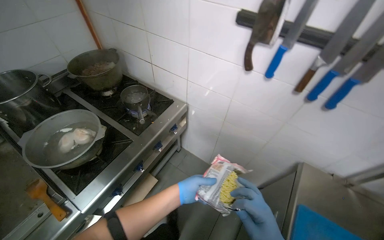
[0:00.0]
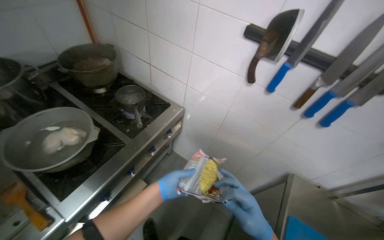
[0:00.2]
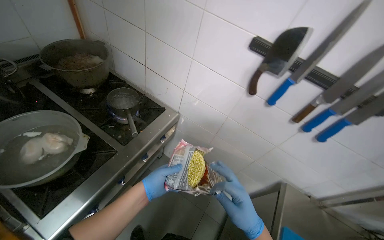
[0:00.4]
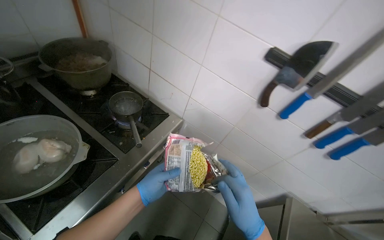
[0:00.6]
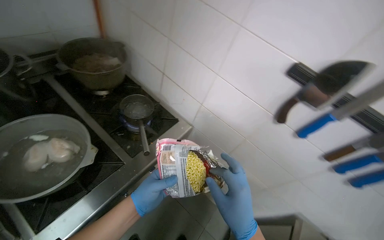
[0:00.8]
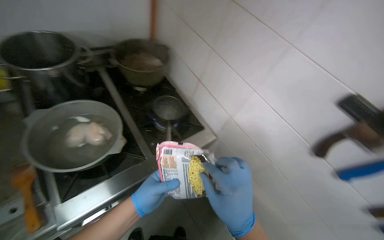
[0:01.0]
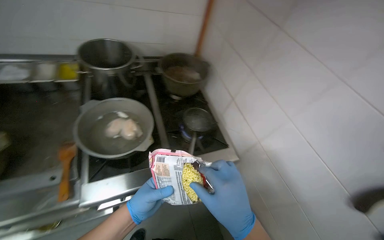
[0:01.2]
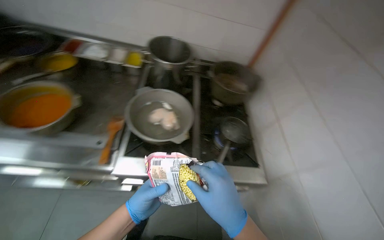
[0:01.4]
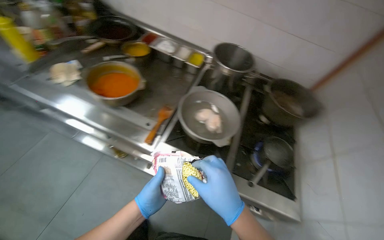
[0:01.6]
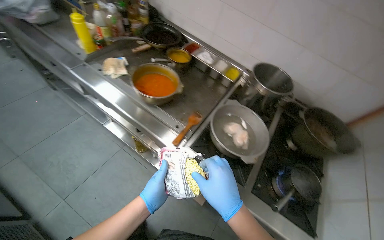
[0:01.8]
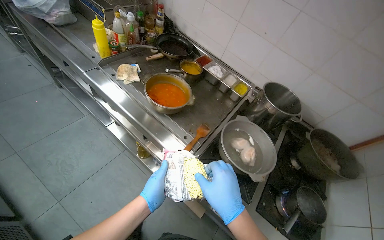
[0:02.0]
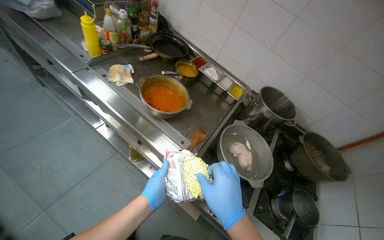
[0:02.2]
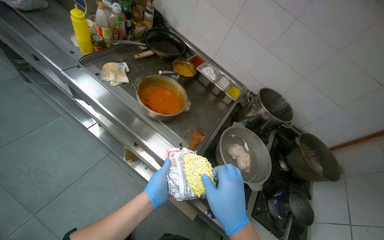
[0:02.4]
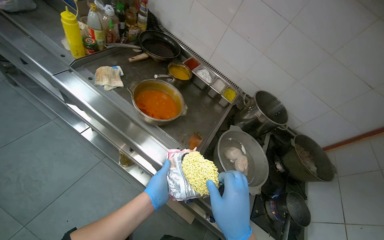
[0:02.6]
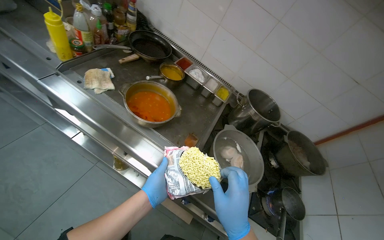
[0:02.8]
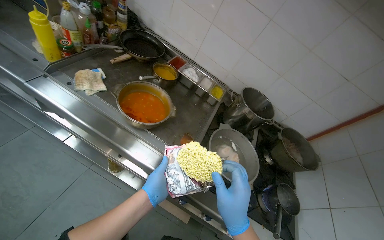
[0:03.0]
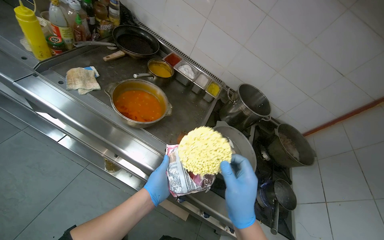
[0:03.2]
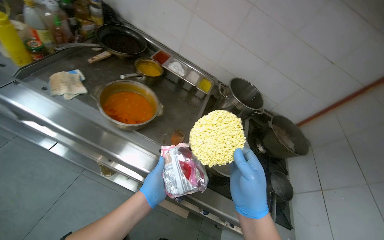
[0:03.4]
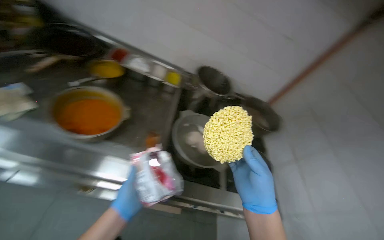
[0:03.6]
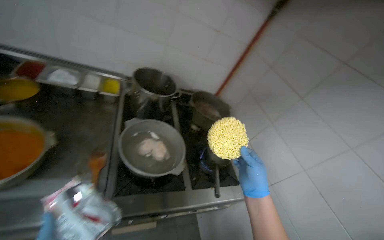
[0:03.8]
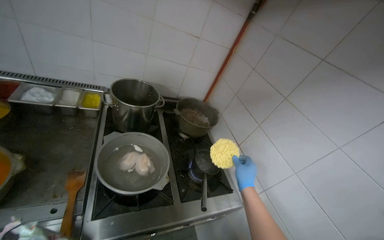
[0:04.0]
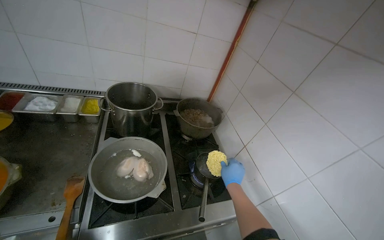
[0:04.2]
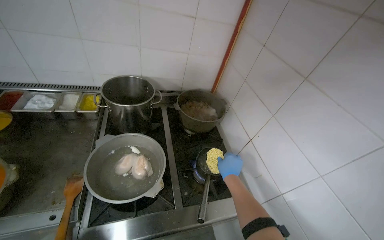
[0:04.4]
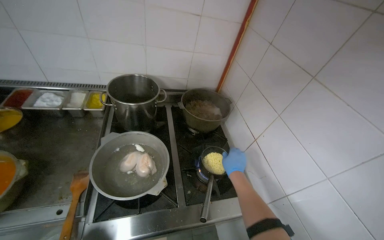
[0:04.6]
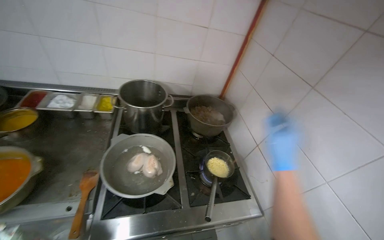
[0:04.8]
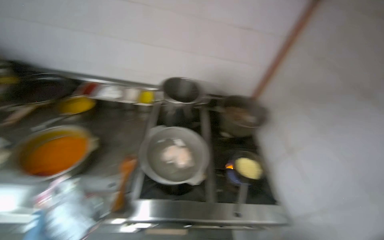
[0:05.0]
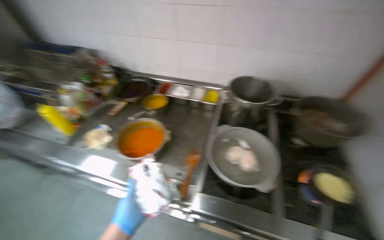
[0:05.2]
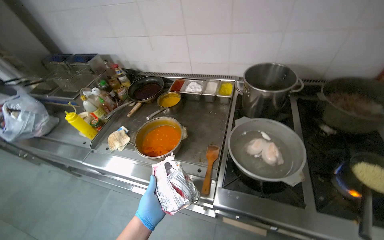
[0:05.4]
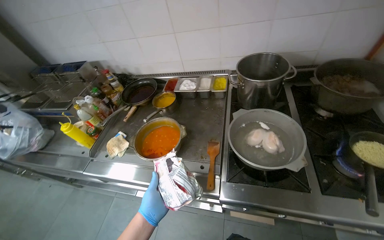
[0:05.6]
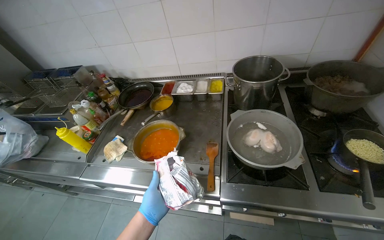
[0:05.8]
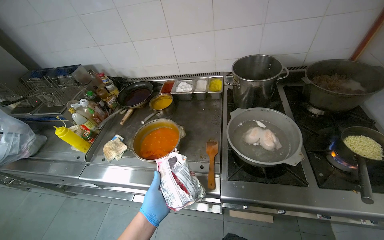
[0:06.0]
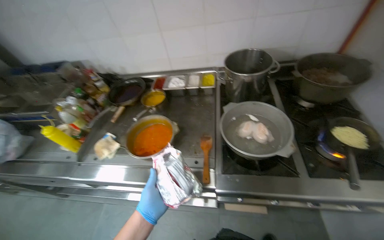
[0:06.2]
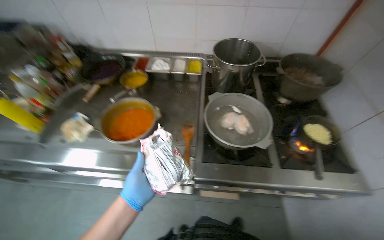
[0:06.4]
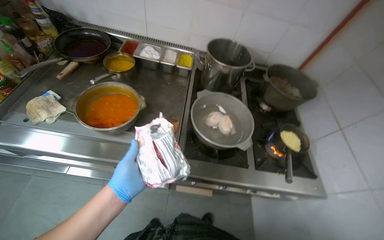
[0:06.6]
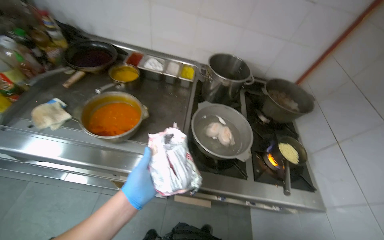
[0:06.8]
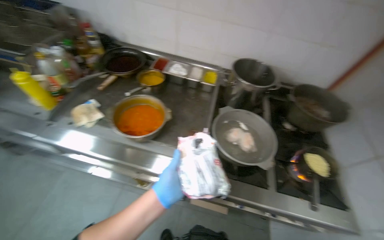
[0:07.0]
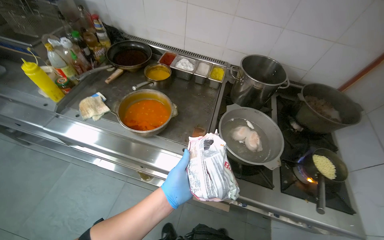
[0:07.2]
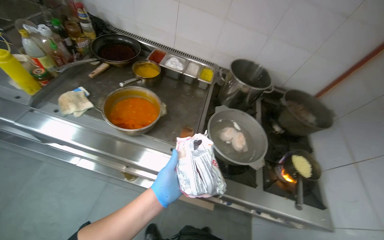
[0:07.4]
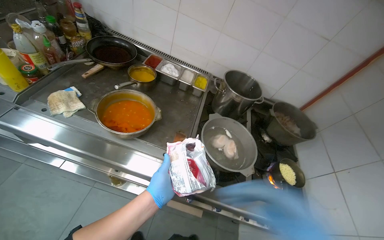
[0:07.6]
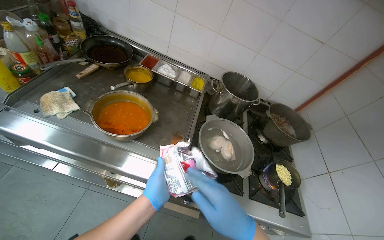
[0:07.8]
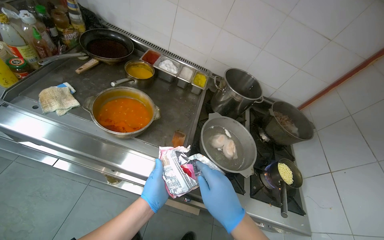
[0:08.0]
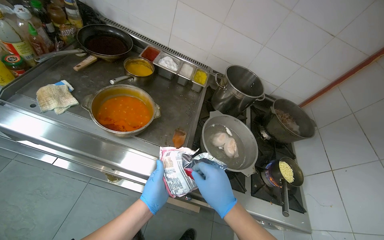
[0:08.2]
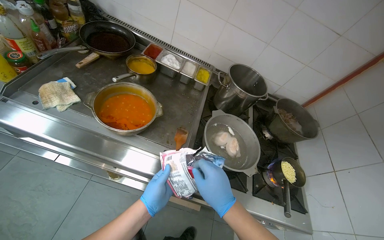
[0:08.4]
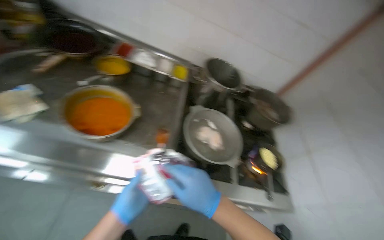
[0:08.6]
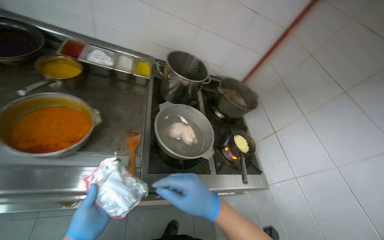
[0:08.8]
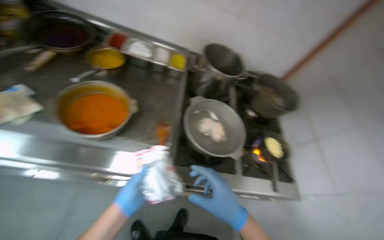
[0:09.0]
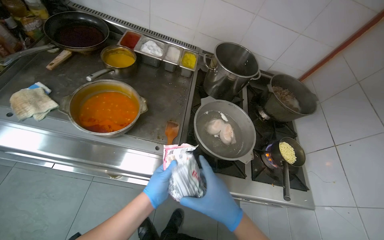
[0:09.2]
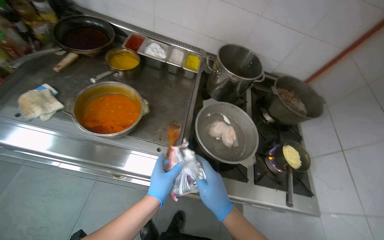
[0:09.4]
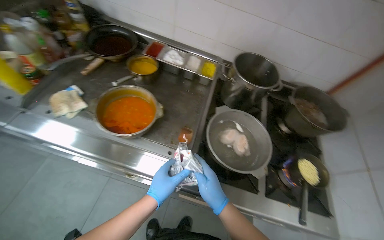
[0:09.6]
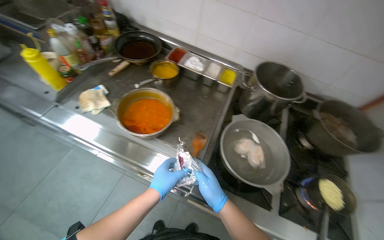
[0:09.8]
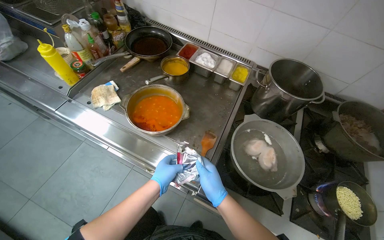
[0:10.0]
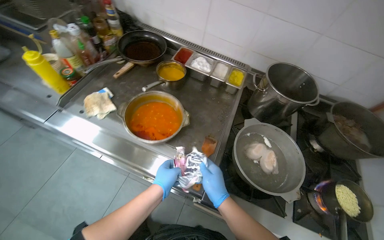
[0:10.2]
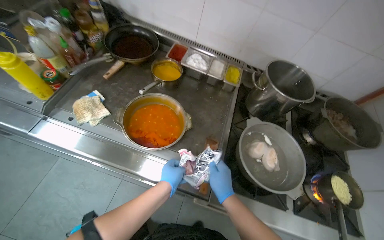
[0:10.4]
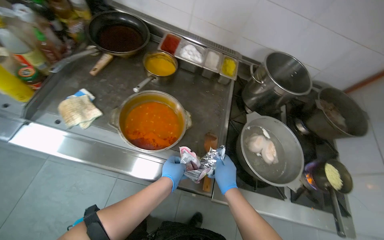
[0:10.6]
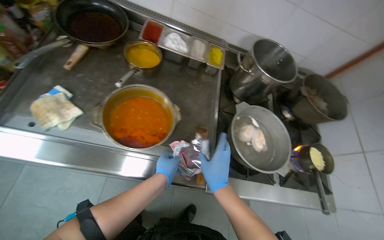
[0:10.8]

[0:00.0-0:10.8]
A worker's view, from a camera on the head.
Job: preparing food.
The whole recording: Preparing instant noodles. The worker opens a noodle packet, places the noodles in a pot, and adds seasoning.
0:00.0 to 0:01.6: The head turns to the left by some 80 degrees.
0:03.0 to 0:04.6: The head travels approximately 40 cm. The wearer's head swings about 40 degrees to the right.
0:04.6 to 0:06.2: The camera is aimed roughly 25 degrees further to the left.
0:06.2 to 0:07.8: The view pans to the right by some 20 degrees.
0:07.8 to 0:09.2: The left hand goes to the left and returns, about 10 cm each way.
0:09.2 to 0:10.8: The left hand shifts roughly 15 cm up the picture. Meanwhile the right hand travels farther from the camera by about 15 cm.

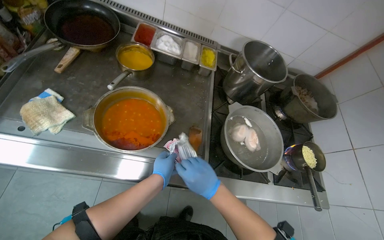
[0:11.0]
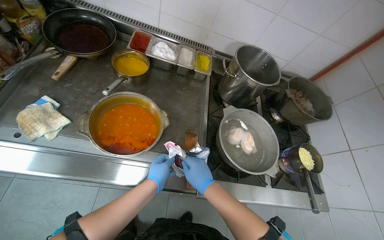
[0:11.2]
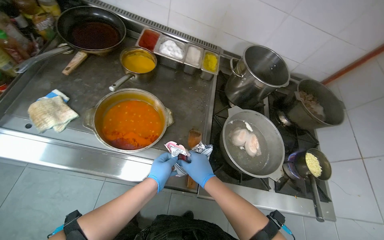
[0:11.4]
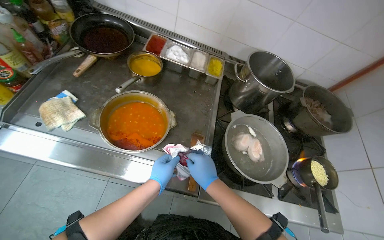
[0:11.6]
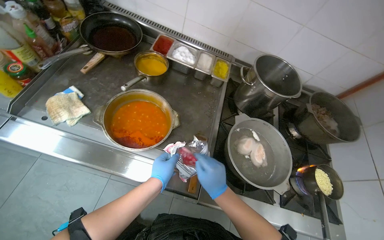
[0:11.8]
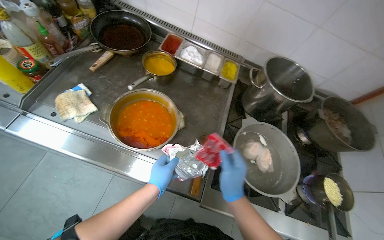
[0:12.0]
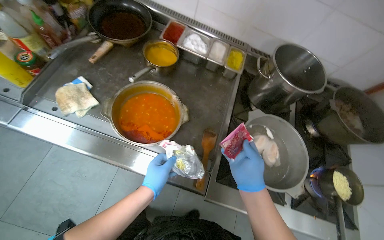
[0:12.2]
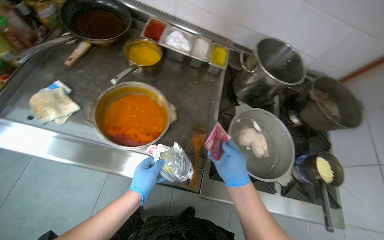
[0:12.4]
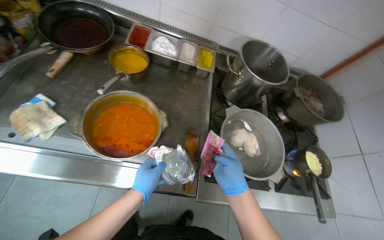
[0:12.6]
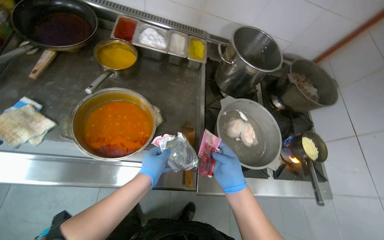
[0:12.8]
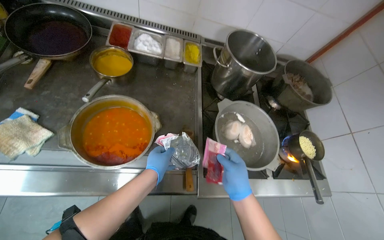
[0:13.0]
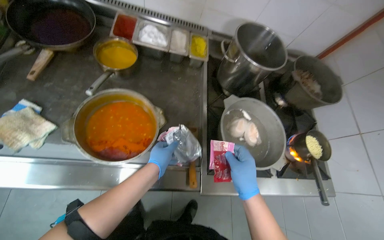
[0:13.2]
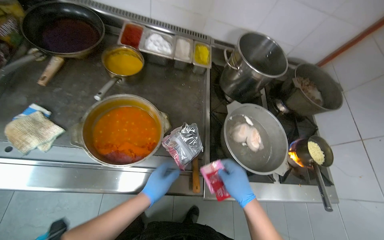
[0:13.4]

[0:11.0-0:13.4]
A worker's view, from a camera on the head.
Job: preparing food.
The whole recording: Preparing instant noodles. The worker opens a noodle packet, places the noodles in a pot, and adds seasoning.
0:11.0 to 0:12.2: The right hand travels to the right by some 10 cm.

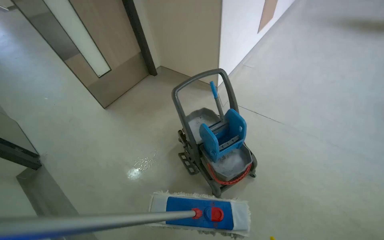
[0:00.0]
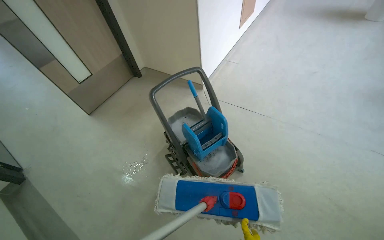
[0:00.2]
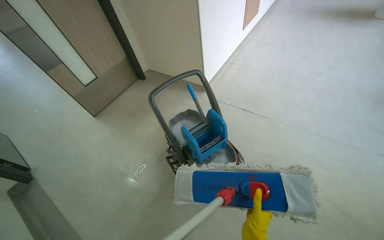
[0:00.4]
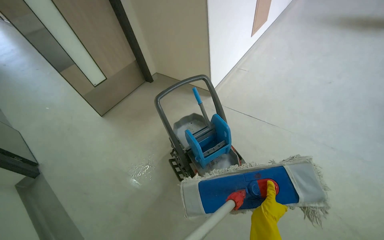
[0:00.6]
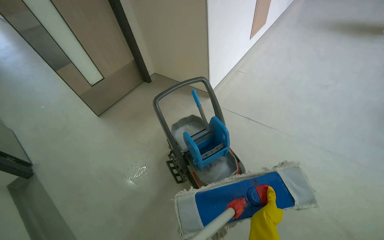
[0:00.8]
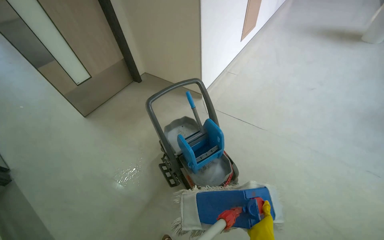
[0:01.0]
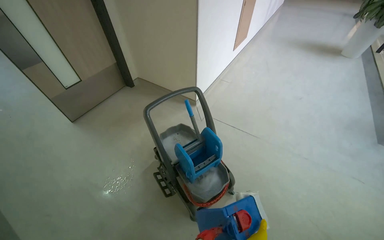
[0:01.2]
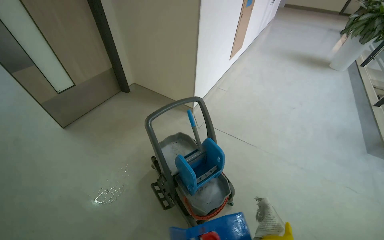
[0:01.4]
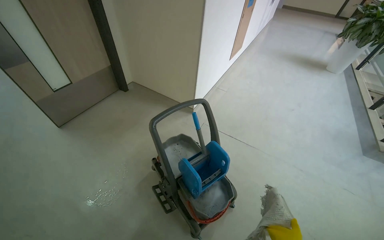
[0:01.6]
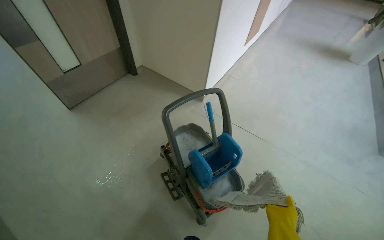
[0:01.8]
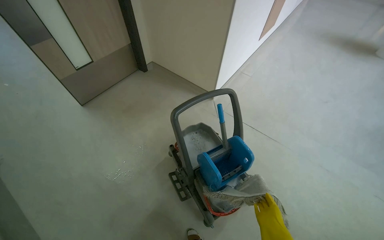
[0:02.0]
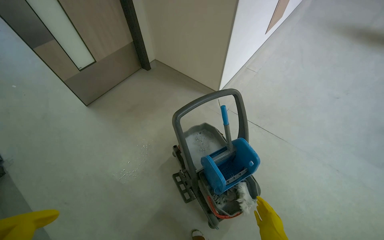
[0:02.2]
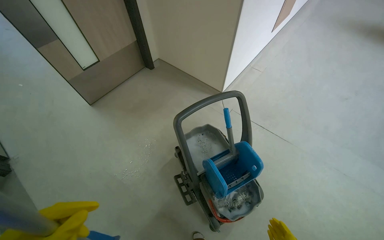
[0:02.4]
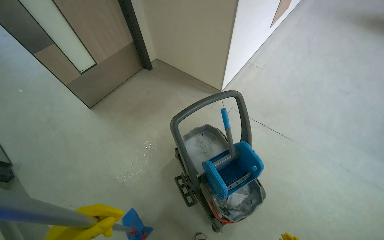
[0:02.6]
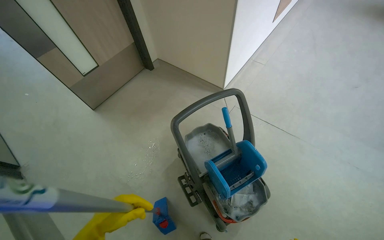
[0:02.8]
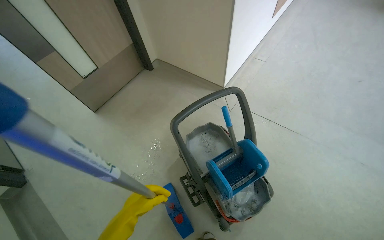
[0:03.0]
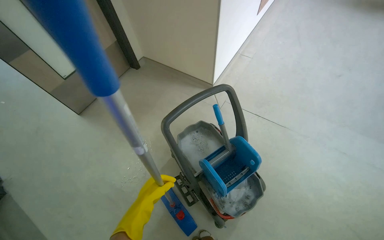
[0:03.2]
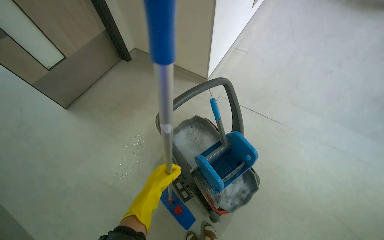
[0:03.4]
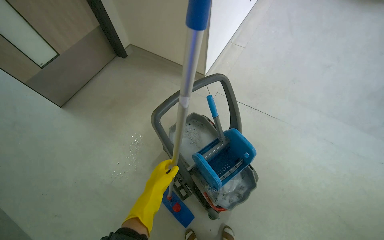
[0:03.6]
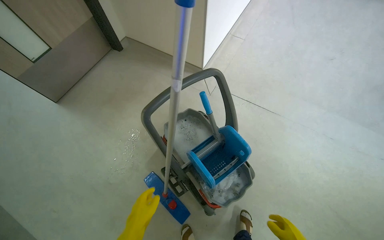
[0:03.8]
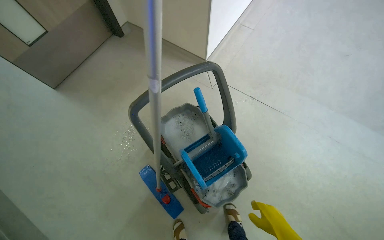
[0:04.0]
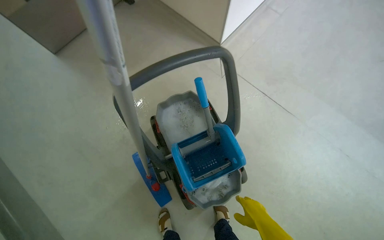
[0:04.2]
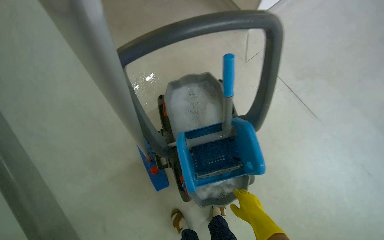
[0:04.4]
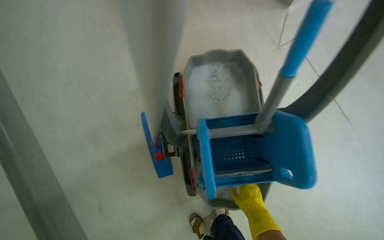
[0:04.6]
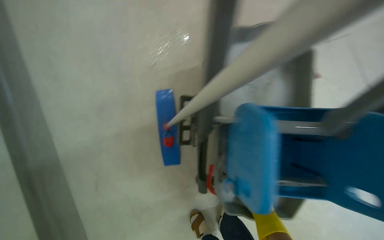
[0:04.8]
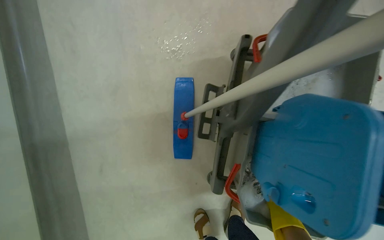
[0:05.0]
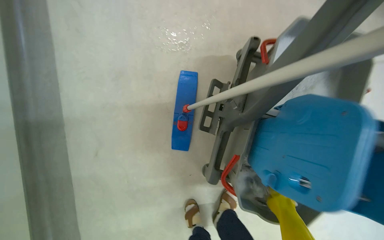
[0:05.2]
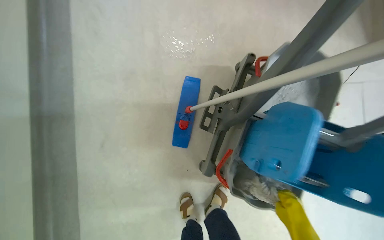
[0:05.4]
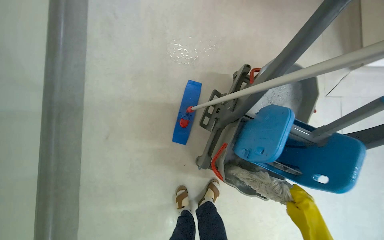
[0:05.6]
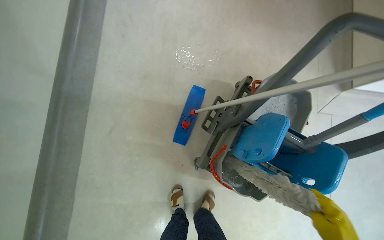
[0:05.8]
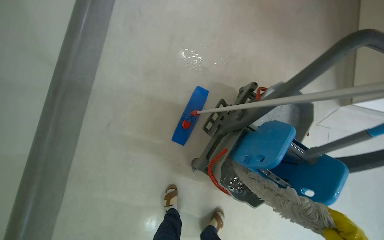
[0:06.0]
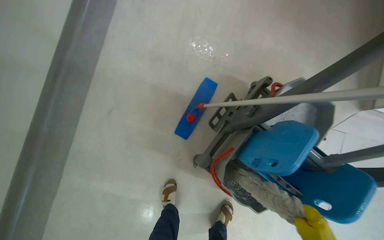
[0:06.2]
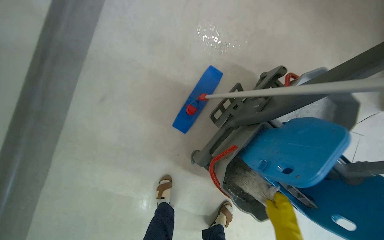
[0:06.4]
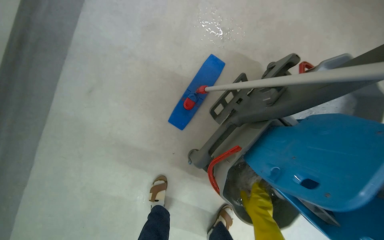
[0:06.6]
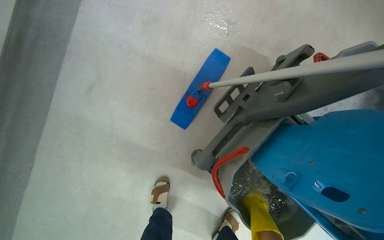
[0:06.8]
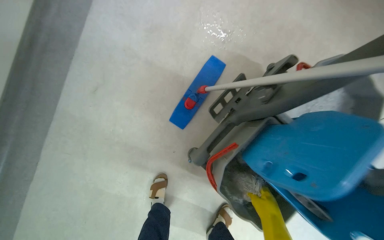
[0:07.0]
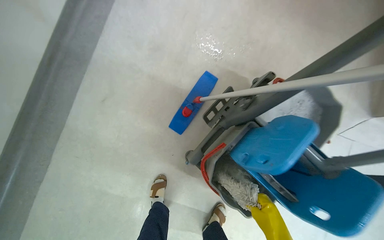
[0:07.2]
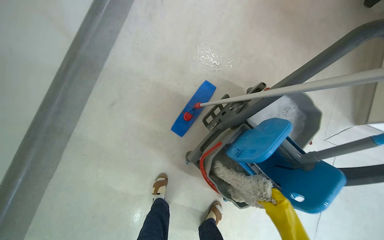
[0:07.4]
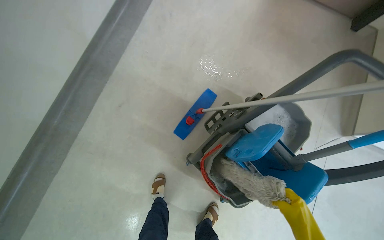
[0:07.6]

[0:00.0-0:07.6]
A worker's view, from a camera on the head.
Job: preparing cleaning supplies.
The whole recording: Preparing mop for cleaning. The worker removes the mop head, wrings it in the bucket, and reattaches it to the handle.
0:03.0 to 0:04.6: The camera travels some 50 cm. The camera pitches downward, by some 25 degrees. The scene rotates clockwise by approximately 25 degrees.
0:04.6 to 0:06.0: The camera is carried roughly 40 cm. The scene rotates clockwise by about 40 degrees.
